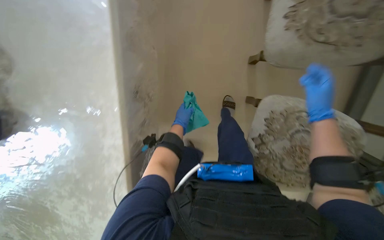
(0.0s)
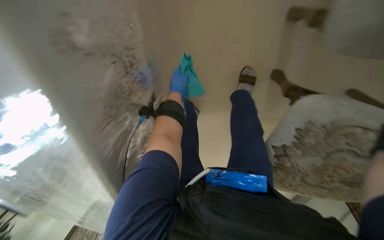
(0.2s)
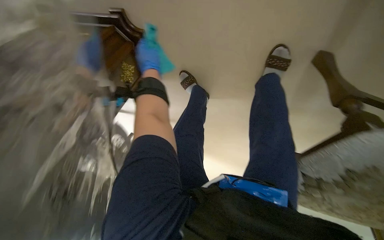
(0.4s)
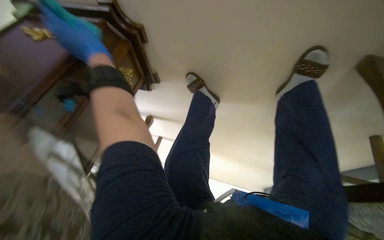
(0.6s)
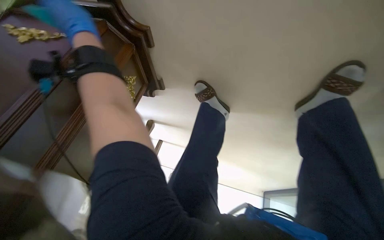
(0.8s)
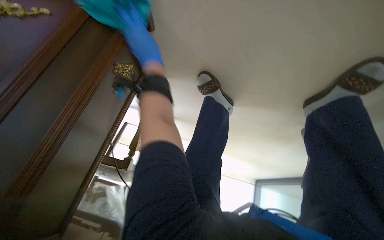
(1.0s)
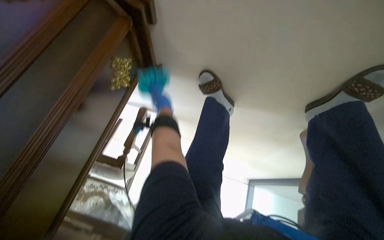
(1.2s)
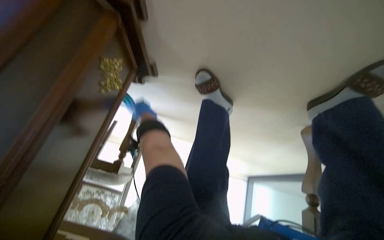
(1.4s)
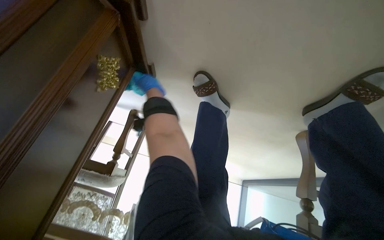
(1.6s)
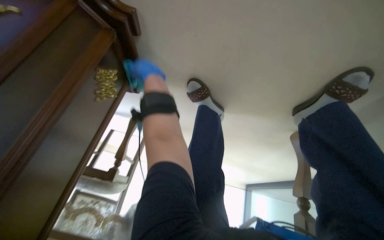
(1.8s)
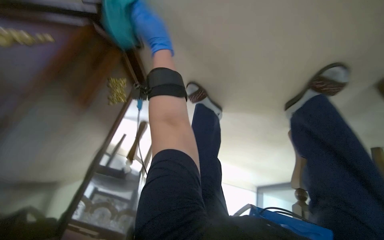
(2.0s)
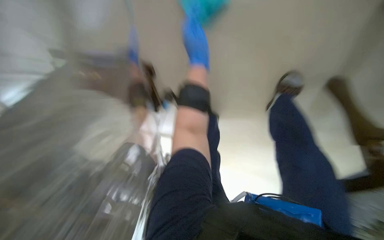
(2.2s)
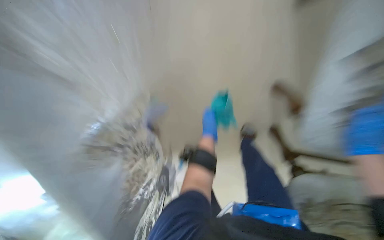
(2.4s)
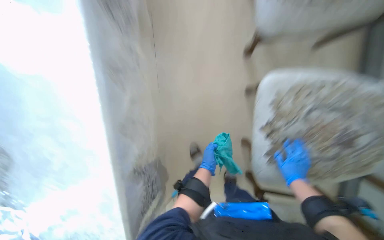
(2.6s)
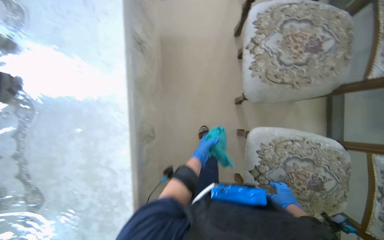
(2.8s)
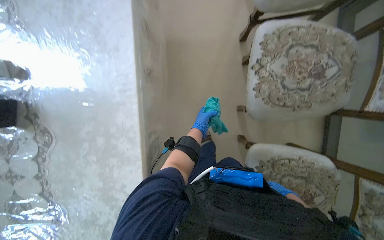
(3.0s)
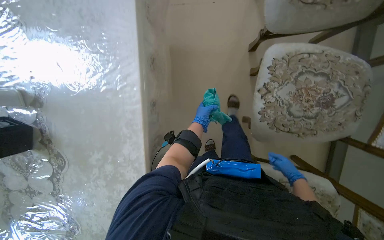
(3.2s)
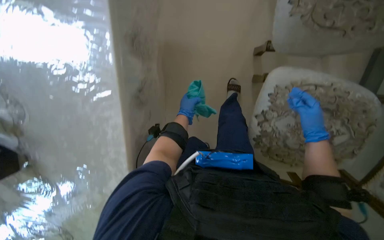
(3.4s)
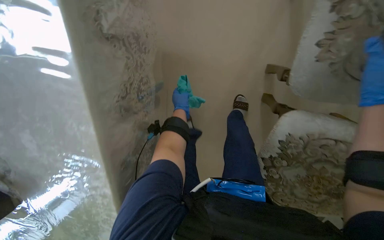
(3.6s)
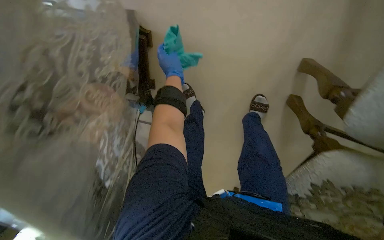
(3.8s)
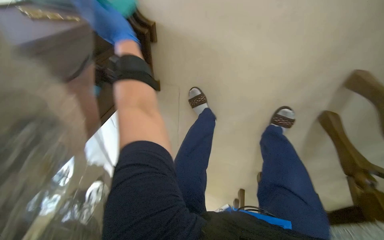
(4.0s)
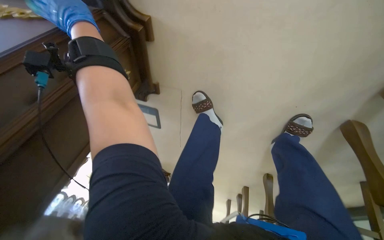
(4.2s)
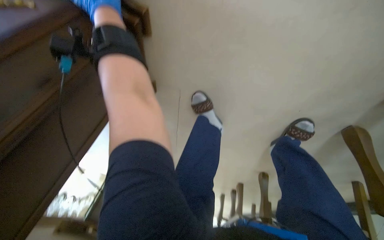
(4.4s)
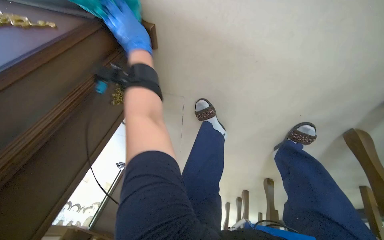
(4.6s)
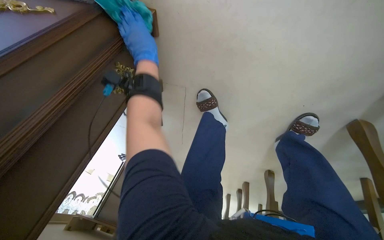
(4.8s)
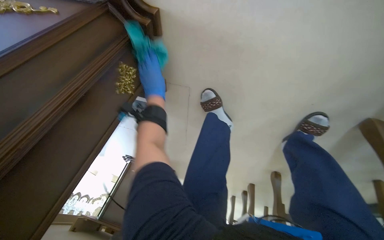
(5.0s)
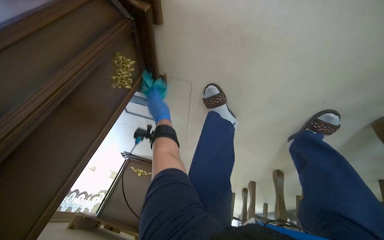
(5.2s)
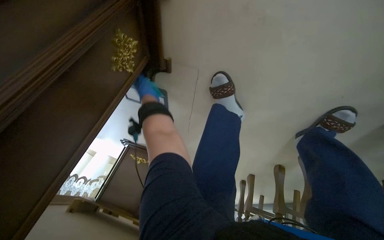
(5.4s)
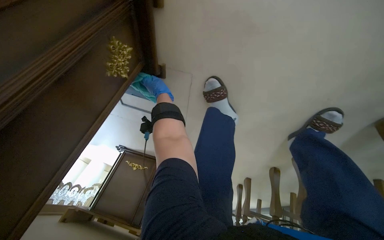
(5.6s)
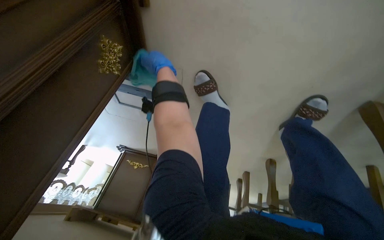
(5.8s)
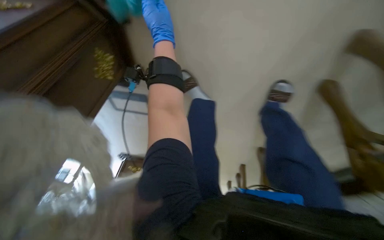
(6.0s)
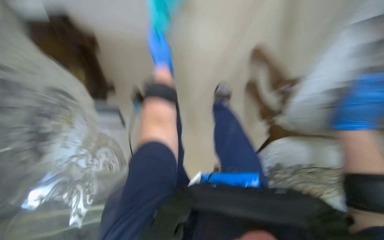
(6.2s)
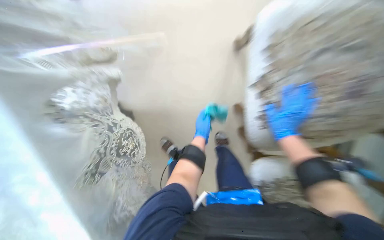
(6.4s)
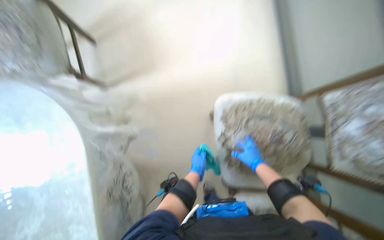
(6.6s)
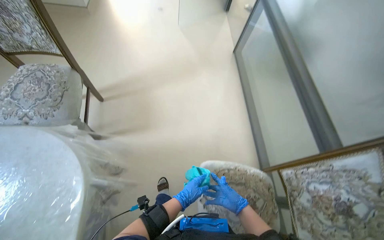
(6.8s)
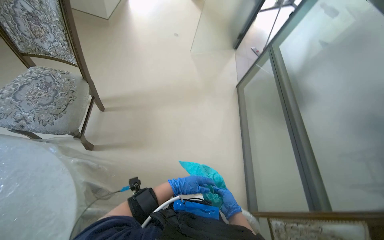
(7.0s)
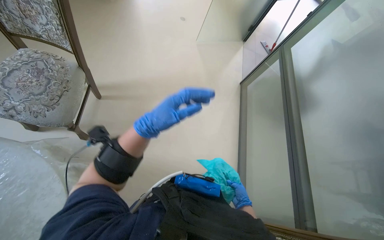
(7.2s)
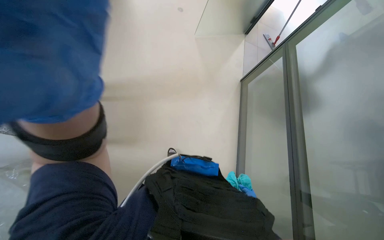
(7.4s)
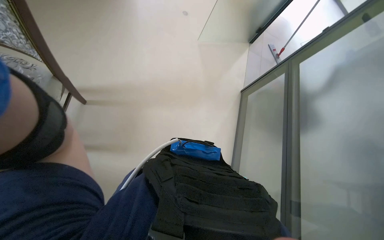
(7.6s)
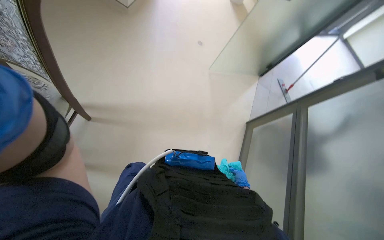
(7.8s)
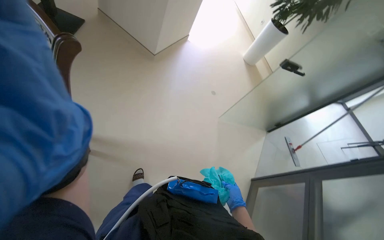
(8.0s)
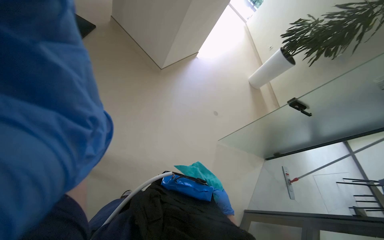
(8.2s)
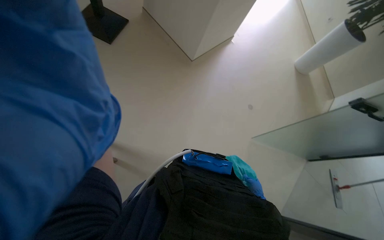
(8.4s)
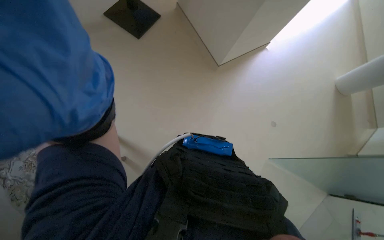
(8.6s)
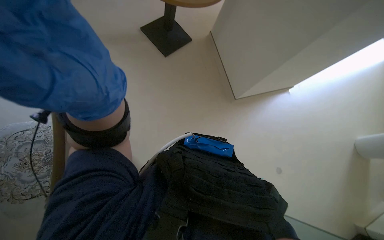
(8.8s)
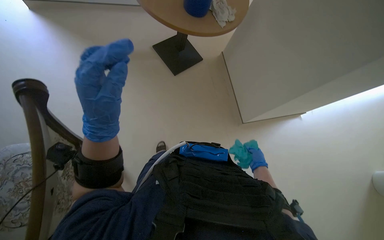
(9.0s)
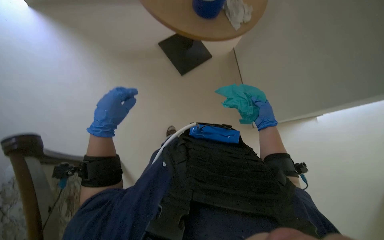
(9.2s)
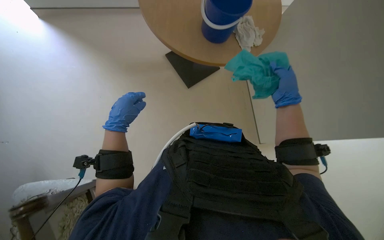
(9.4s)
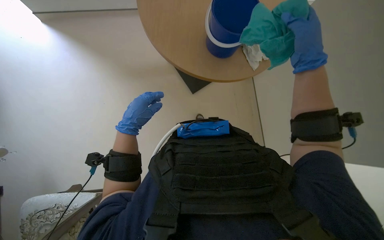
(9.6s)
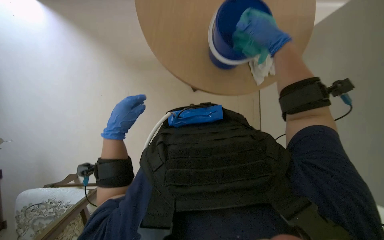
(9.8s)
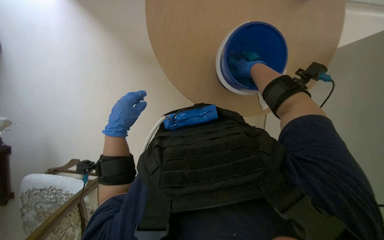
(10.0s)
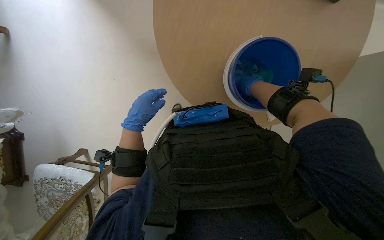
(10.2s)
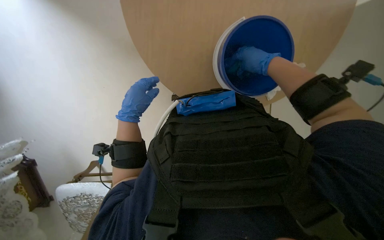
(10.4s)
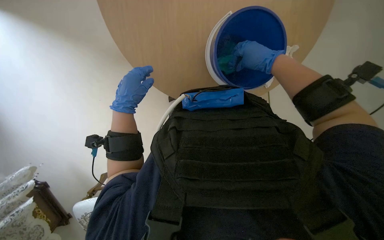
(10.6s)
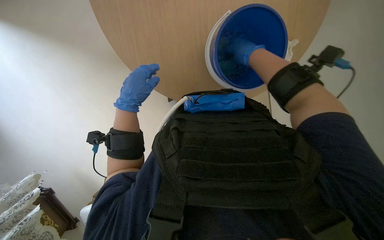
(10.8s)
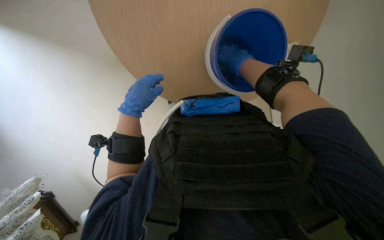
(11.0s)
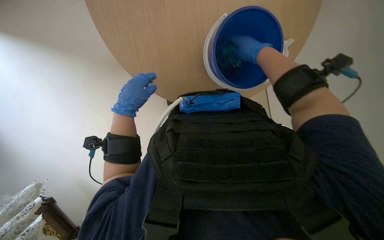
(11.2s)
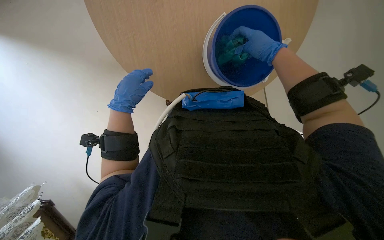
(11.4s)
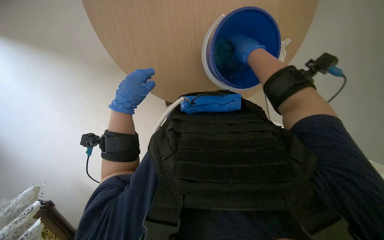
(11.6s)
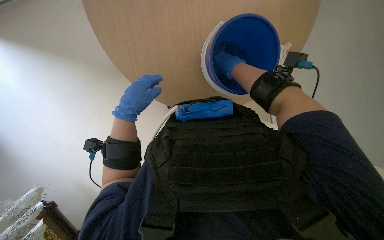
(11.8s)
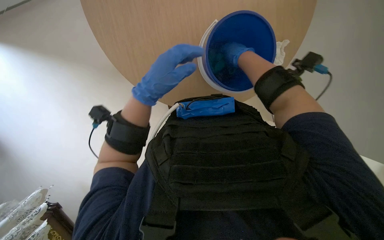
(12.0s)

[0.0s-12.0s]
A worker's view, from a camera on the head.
Job: wiping surfaces.
The whole recording: Wiping furniture and surfaces. The worker wipes various surfaces including plants, chairs, tables, cabinets, and a wall with a cloth.
0.0s to 1.6s: The camera travels approximately 80 cm. The camera pitches downward, by about 45 degrees.
1.6s to 3.0s: The camera is carried about 70 cm. The view tips upward by about 35 degrees.
3.0s to 4.4s: The camera is carried about 60 cm. The head rotates approximately 30 degrees to the left.
4.4s to 6.0s: The left hand heads to the right, covering roughly 20 cm, and travels down the picture and back again, approximately 25 cm each way.
6.0s to 7.6s: The camera travels some 70 cm. The wearer looks approximately 50 degrees further upward.
9.0s to 10.4s: The left hand shifts about 15 cm farther from the camera, while the right hand is displaced up the picture by roughly 40 cm.
10.4s to 12.0s: The right hand swings left and right, some 10 cm each way, with 2 reversals. Meanwhile the left hand goes some 10 cm nearer to the camera.

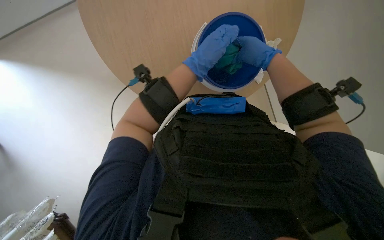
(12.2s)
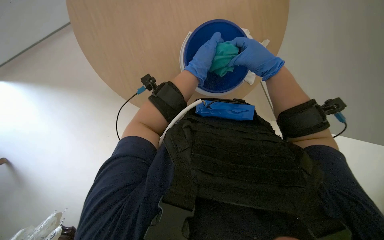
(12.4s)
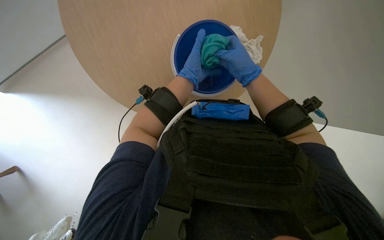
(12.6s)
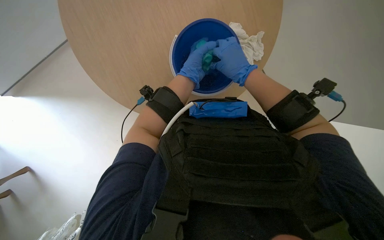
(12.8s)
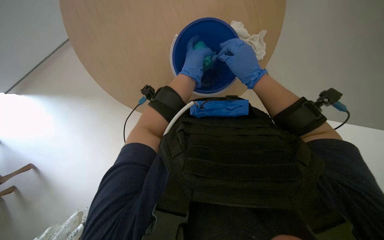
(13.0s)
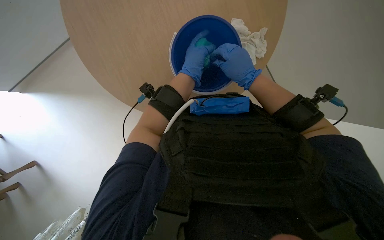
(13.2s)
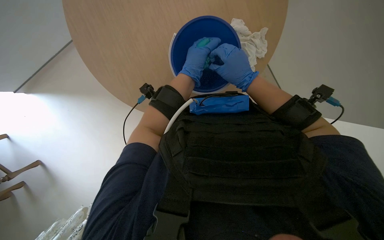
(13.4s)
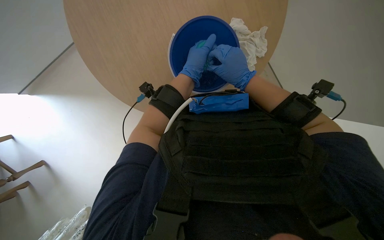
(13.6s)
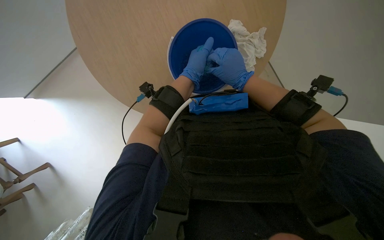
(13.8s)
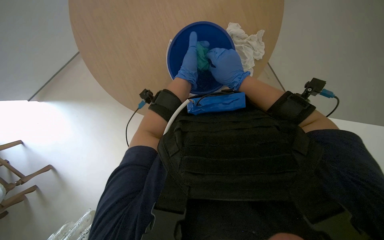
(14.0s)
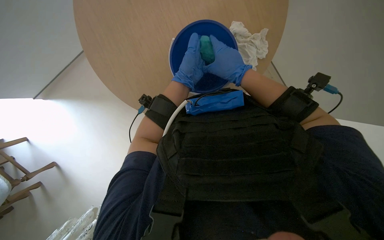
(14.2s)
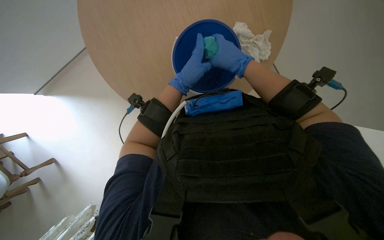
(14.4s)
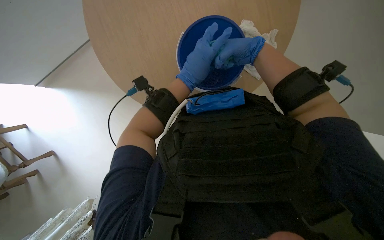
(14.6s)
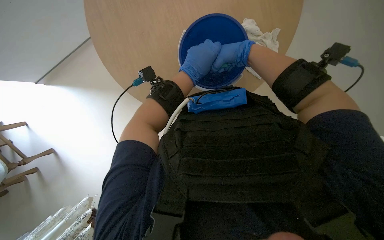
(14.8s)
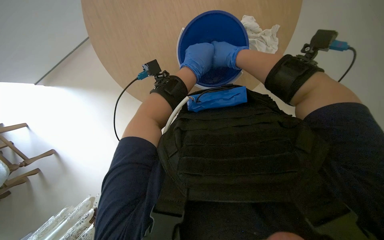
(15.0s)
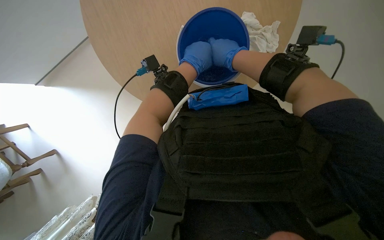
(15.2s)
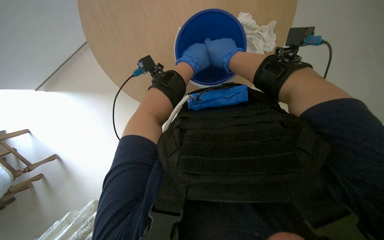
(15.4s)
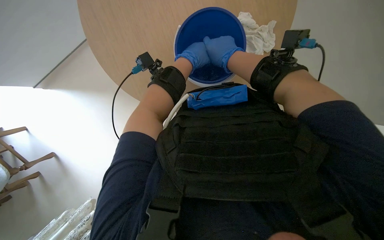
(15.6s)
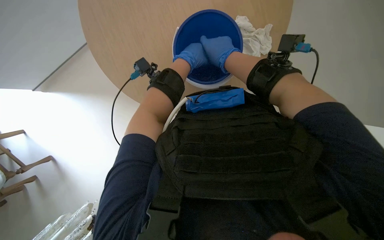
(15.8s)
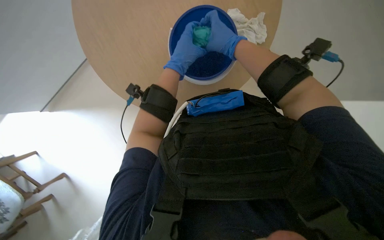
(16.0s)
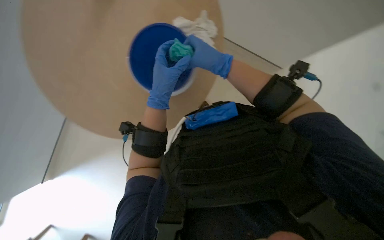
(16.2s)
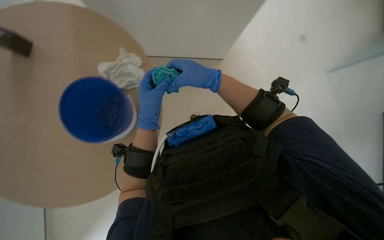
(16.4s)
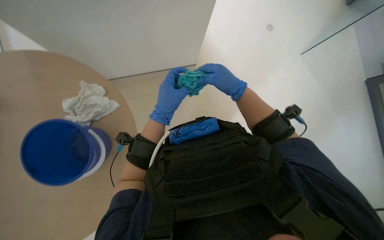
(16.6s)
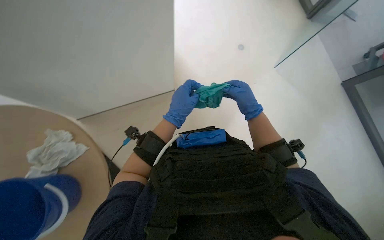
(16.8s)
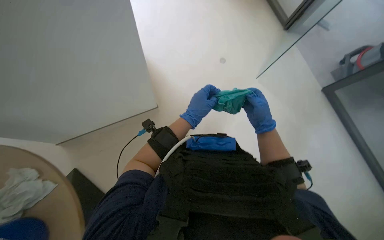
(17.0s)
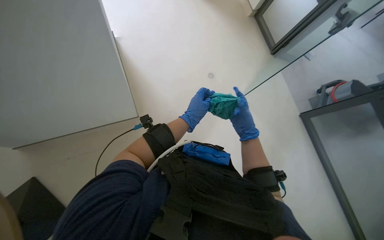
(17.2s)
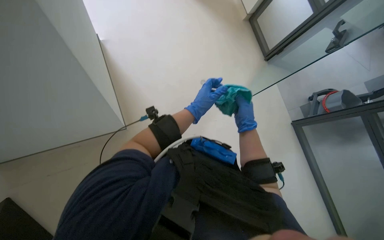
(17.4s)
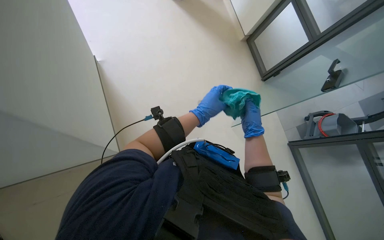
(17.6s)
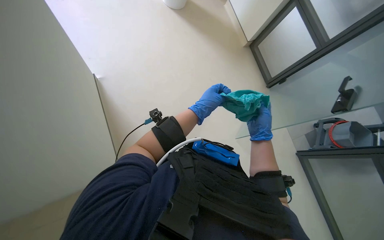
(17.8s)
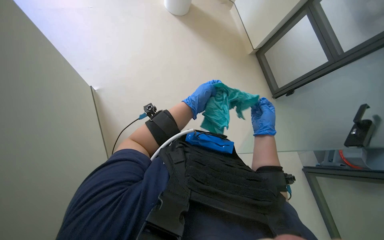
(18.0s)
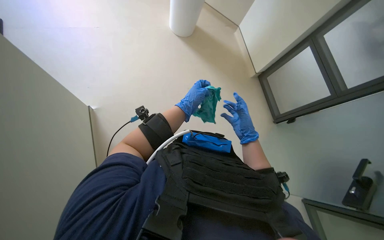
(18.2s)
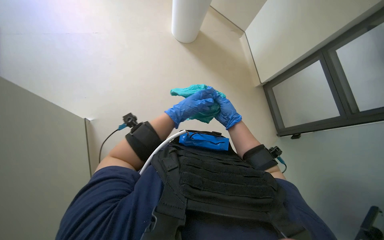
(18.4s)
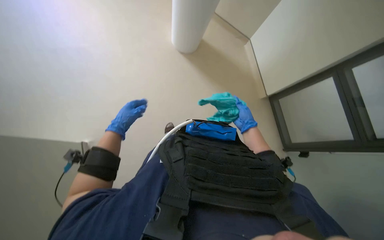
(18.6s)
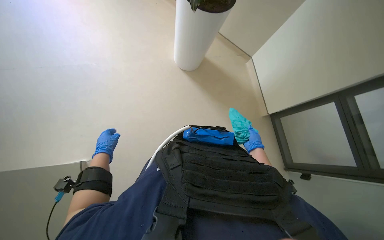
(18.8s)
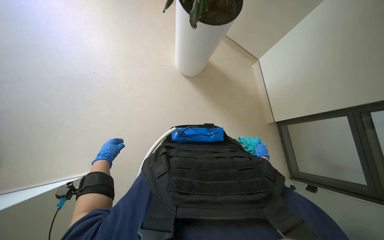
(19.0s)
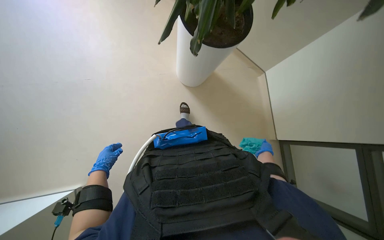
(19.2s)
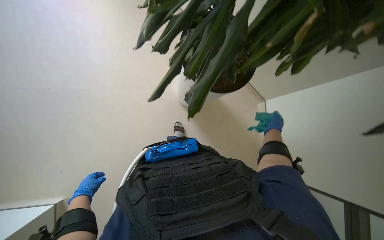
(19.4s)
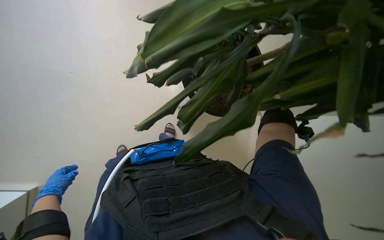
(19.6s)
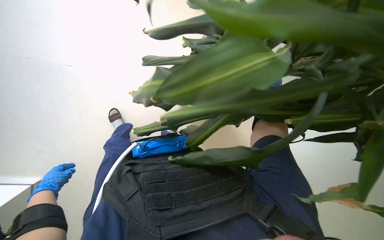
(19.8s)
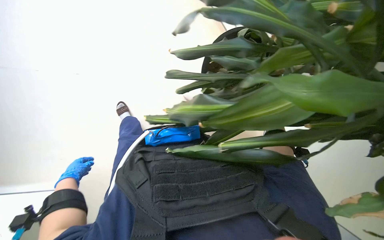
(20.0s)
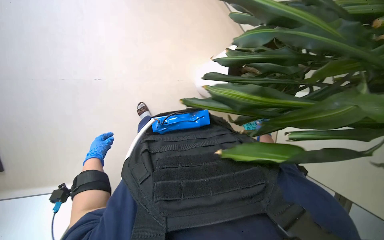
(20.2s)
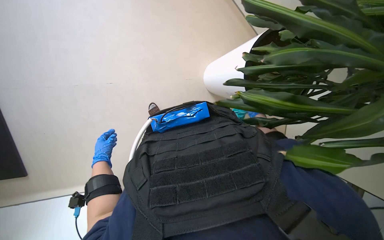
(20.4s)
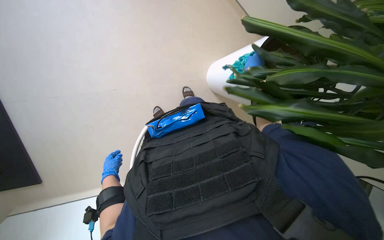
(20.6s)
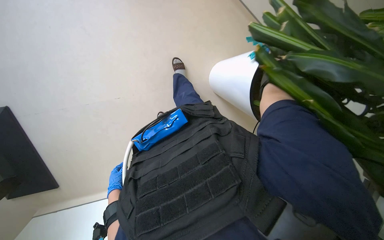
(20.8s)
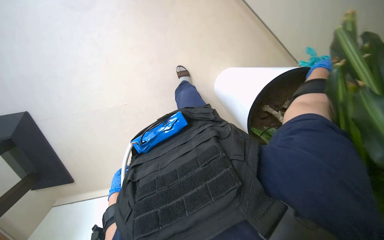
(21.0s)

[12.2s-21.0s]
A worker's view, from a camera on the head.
Job: wiping surfaces.
The whole recording: Wiping furniture and surfaces. The worker wipes various surfaces including plants, chairs, tables, cabinets, and a wall with a cloth.
12.2s to 13.6s: The hands stay close to where they were, moving slightly.
16.6s to 18.0s: The right hand shifts roughly 15 cm farther from the camera. Meanwhile the left hand shifts approximately 10 cm farther from the camera.
18.0s to 19.6s: The view tilts approximately 15 degrees upward. The left hand goes approximately 40 cm to the left.
19.6s to 21.0s: The camera is aimed about 15 degrees further to the left. The wearer looks some 15 degrees further downward.
